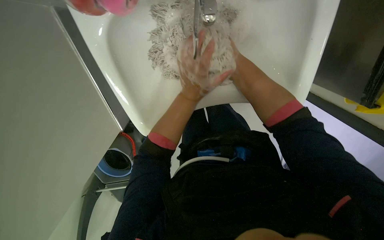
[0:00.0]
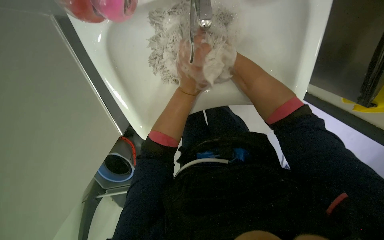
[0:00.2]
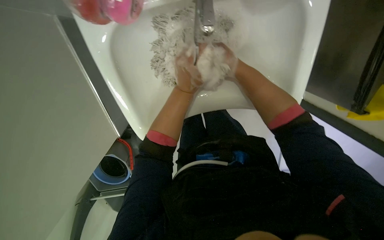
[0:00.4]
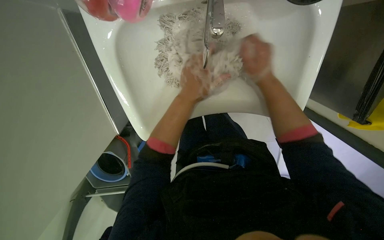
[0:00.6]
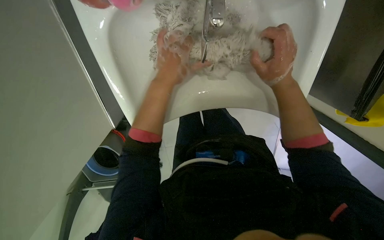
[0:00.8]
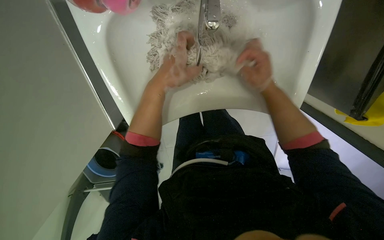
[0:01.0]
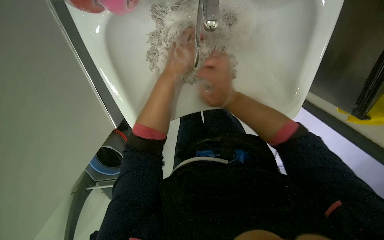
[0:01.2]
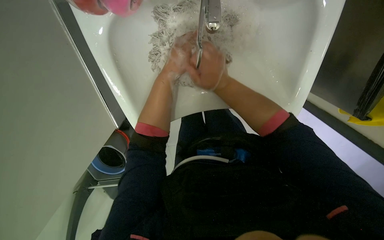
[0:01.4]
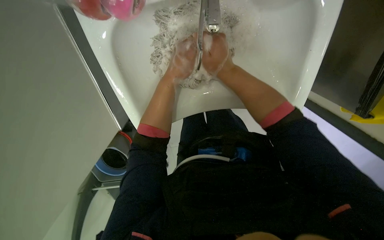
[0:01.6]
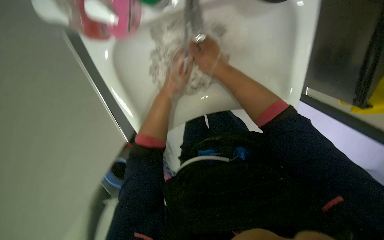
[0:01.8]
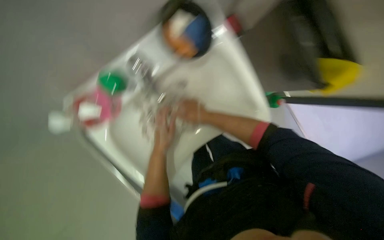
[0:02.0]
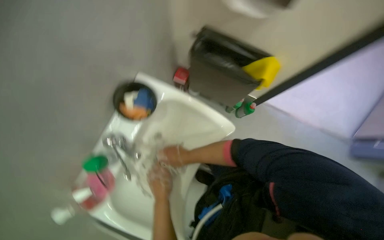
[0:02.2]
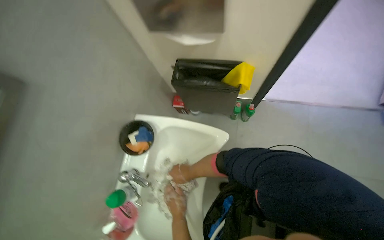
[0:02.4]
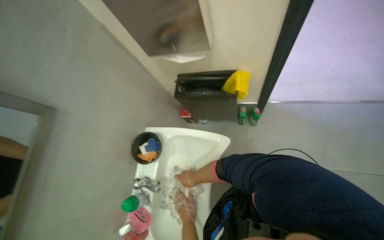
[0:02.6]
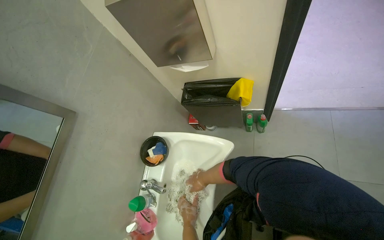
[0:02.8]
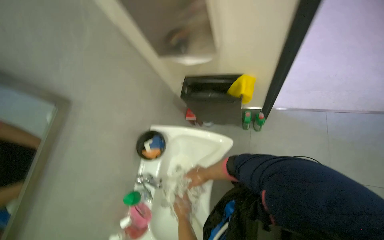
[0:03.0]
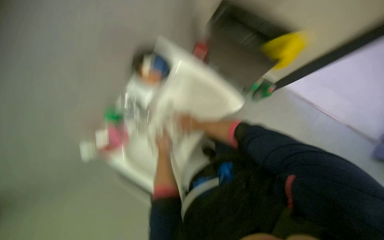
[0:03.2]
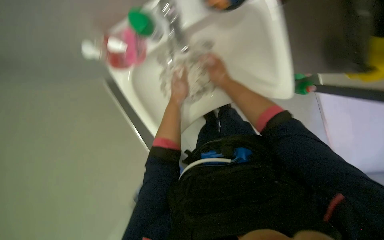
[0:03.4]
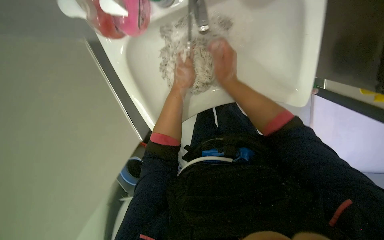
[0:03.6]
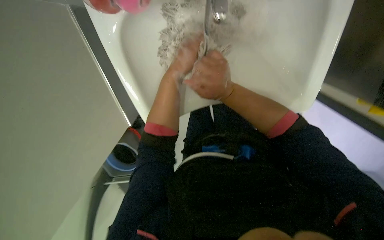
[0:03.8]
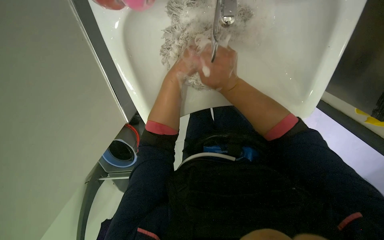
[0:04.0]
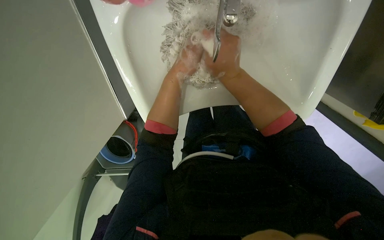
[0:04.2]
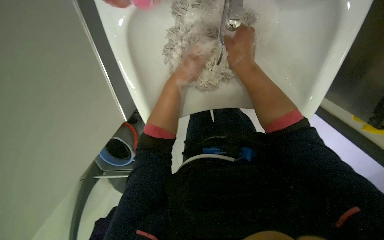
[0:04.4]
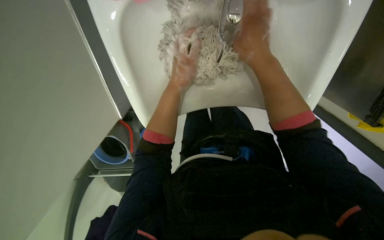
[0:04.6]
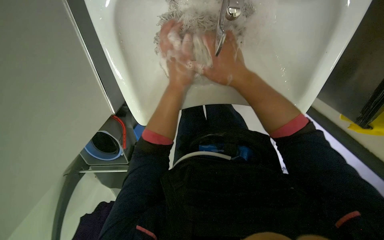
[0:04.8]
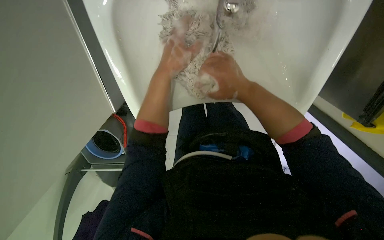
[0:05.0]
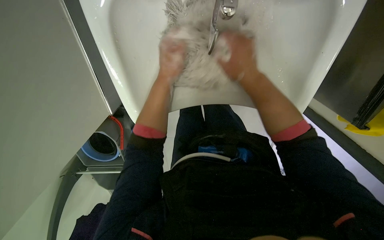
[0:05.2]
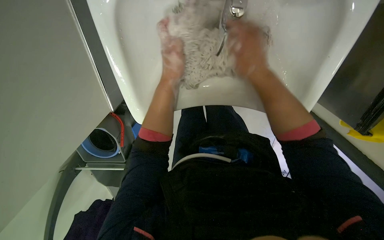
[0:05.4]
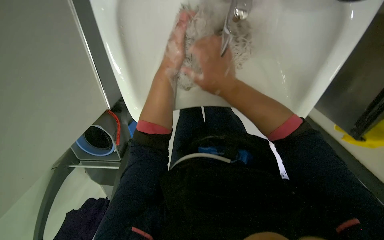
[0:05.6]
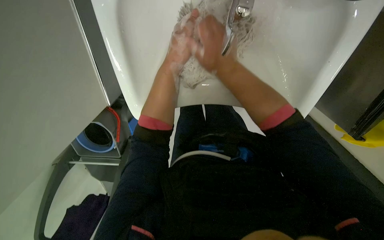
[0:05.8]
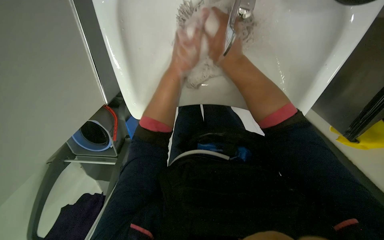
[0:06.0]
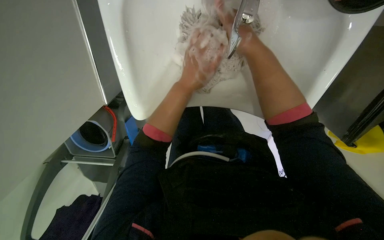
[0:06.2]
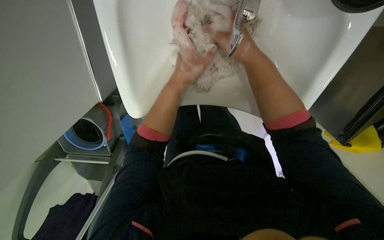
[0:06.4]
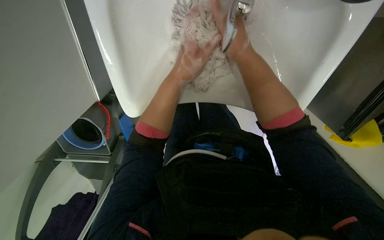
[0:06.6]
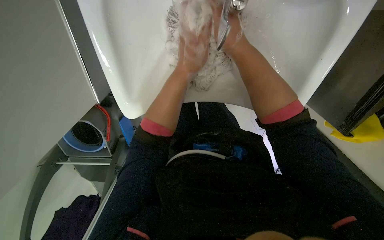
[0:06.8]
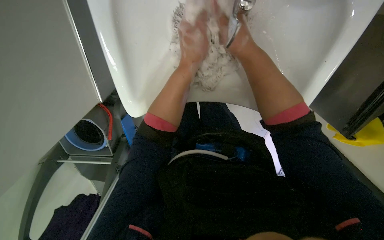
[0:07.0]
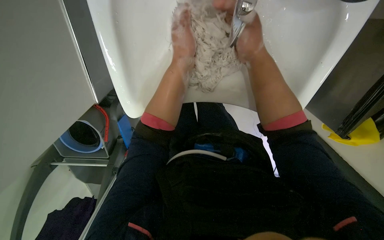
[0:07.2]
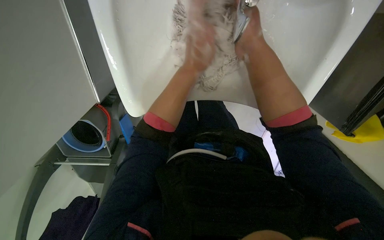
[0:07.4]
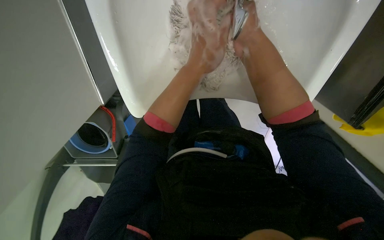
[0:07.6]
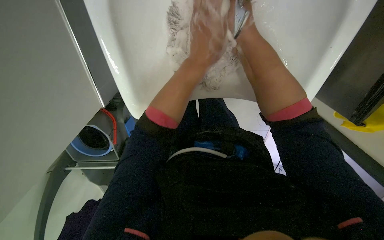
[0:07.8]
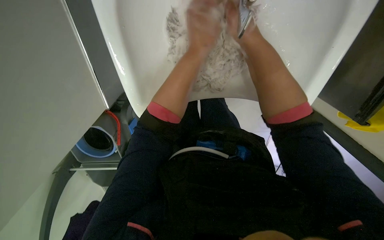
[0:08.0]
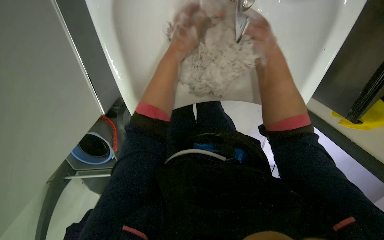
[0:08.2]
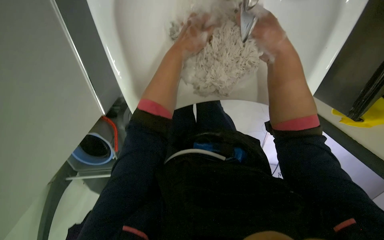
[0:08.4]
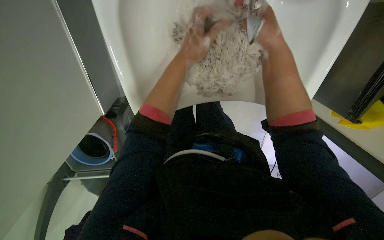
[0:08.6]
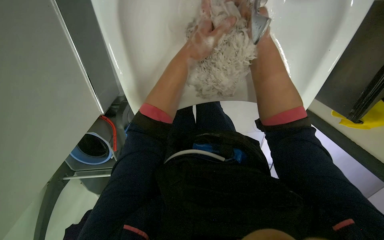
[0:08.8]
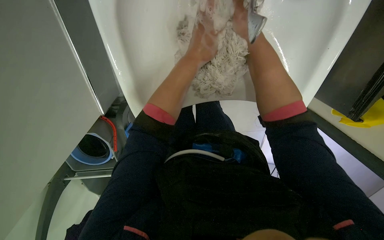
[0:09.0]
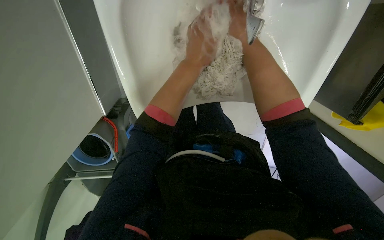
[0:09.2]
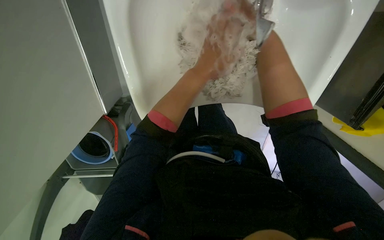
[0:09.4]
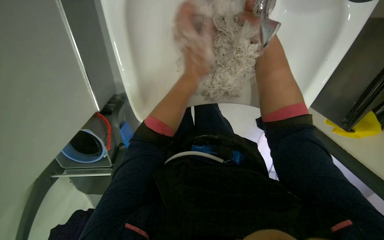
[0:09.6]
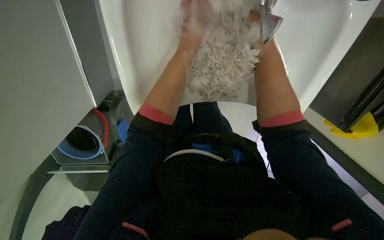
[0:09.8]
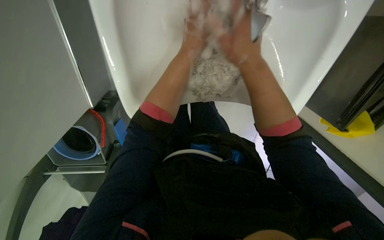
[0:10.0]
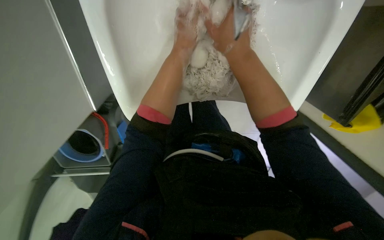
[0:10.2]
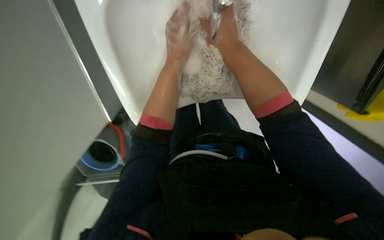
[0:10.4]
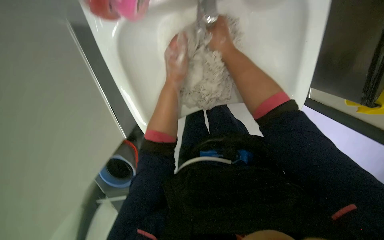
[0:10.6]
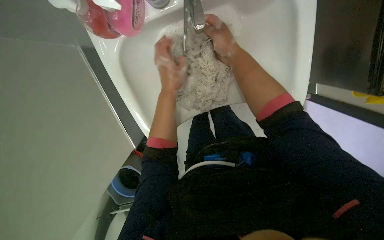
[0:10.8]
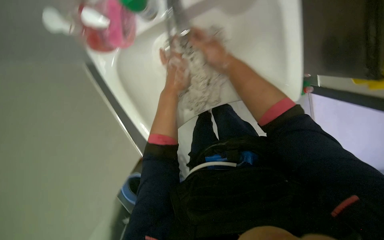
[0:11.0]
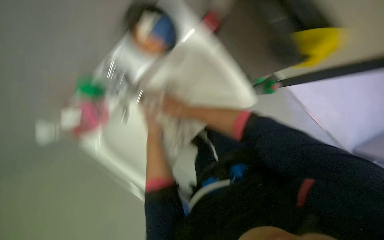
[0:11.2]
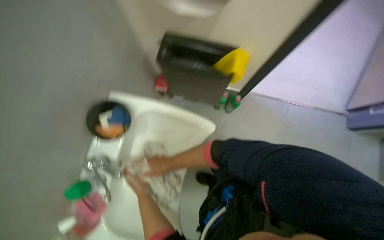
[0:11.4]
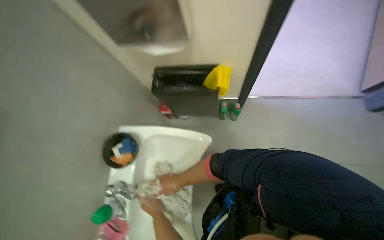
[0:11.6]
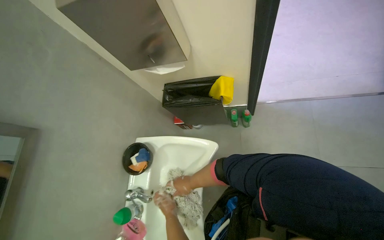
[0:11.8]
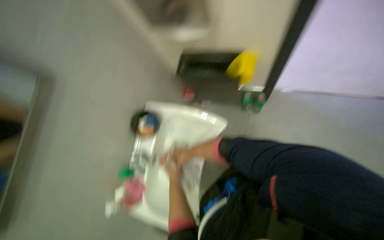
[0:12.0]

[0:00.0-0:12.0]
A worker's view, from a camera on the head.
Job: preparing cleaning supplies.
The whole recording: Cleaning mop head in sink. The worker cleans a mop head in the sink, alternating between rinsing and scrubbing it.
0:00.0 to 0:01.6: The right hand heads nearer to the camera and to the left, covering some 15 cm.
0:01.6 to 0:03.0: The camera is aimed approximately 20 degrees further to the left. The wearer looks roughly 20 degrees further upward. Everything in view rotates about 35 degrees counterclockwise.
0:03.0 to 0:04.4: The camera pitches downward, by some 30 degrees. Everything in view rotates approximately 45 degrees clockwise.
0:06.0 to 0:07.6: The hands work in one place, with small movements.
0:07.6 to 0:09.0: The right hand travels up the picture by about 10 cm.
0:10.4 to 0:12.0: The view pans to the left by roughly 30 degrees. The wearer looks roughly 25 degrees further upward. The scene rotates counterclockwise by some 50 degrees.

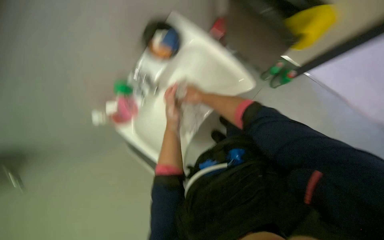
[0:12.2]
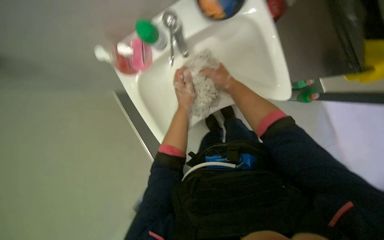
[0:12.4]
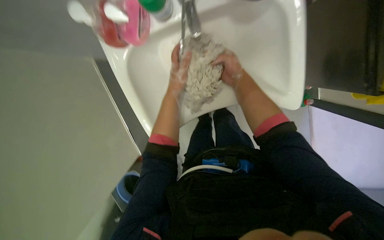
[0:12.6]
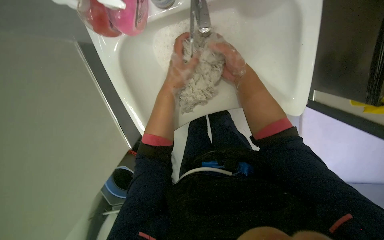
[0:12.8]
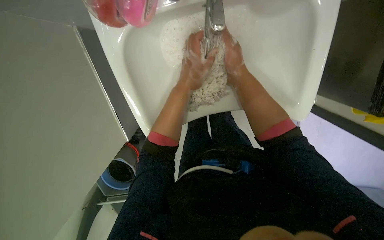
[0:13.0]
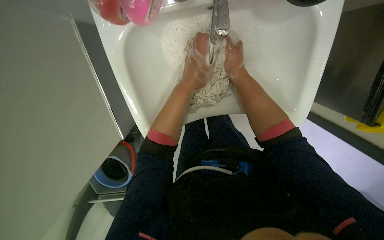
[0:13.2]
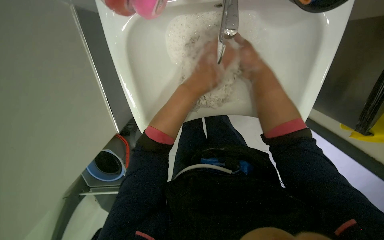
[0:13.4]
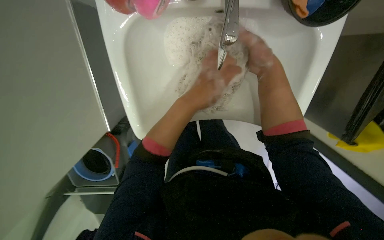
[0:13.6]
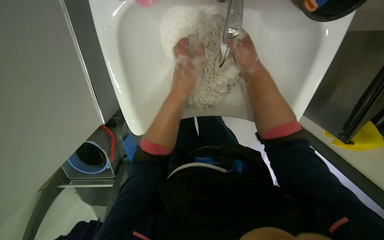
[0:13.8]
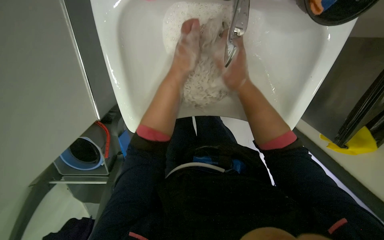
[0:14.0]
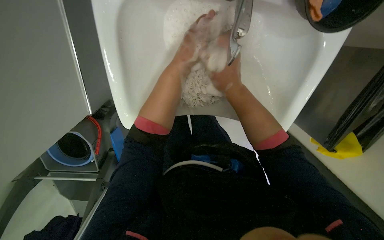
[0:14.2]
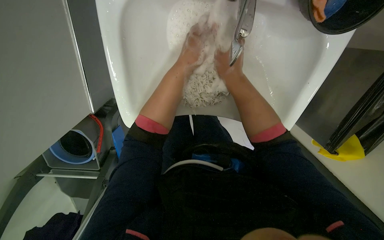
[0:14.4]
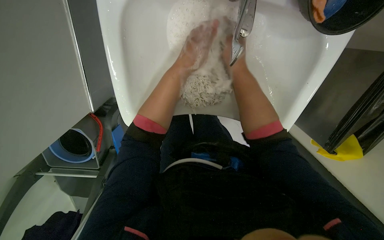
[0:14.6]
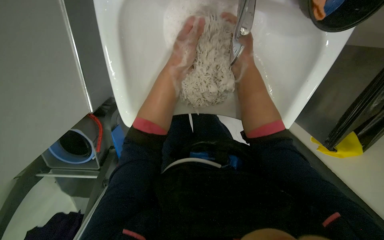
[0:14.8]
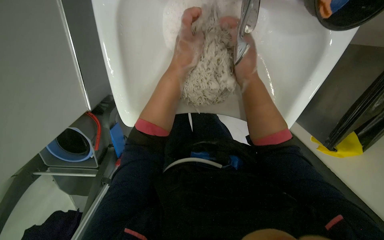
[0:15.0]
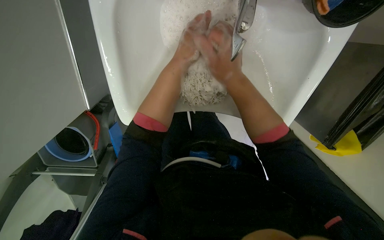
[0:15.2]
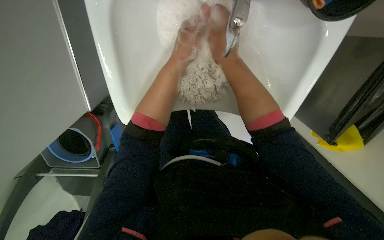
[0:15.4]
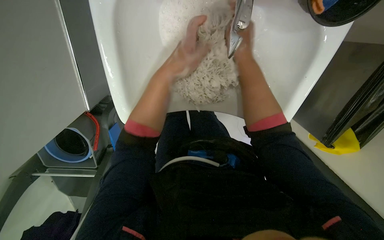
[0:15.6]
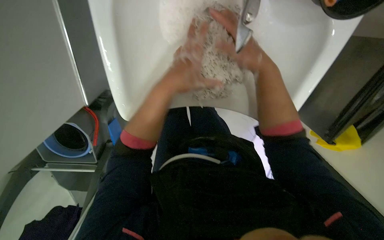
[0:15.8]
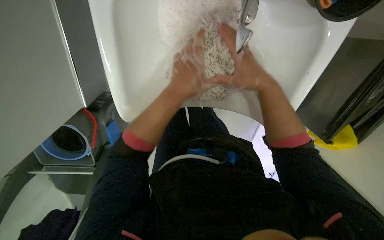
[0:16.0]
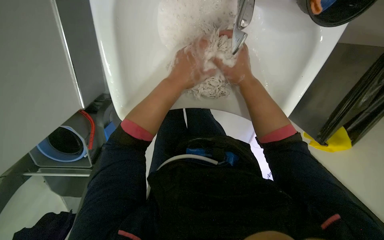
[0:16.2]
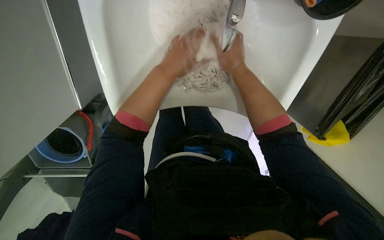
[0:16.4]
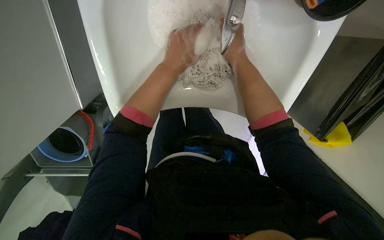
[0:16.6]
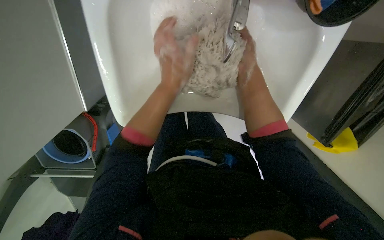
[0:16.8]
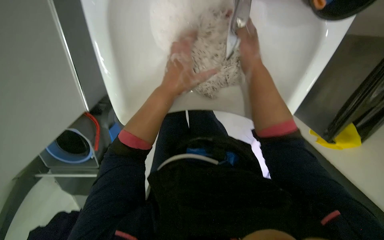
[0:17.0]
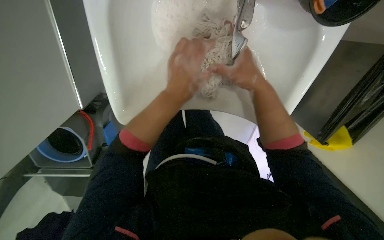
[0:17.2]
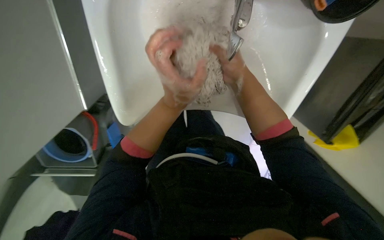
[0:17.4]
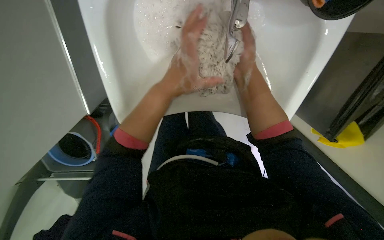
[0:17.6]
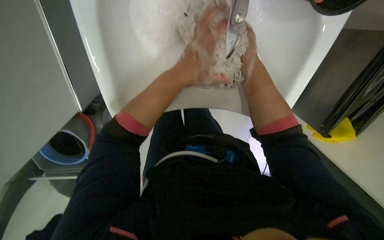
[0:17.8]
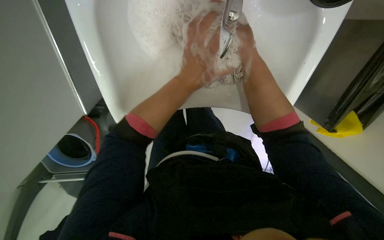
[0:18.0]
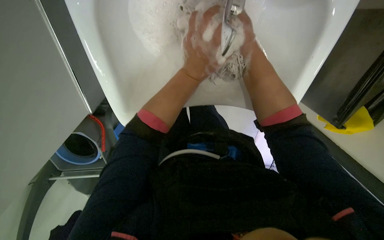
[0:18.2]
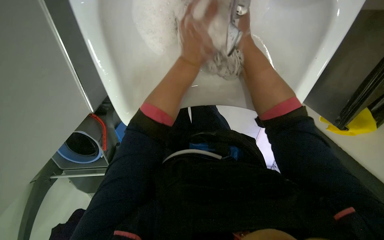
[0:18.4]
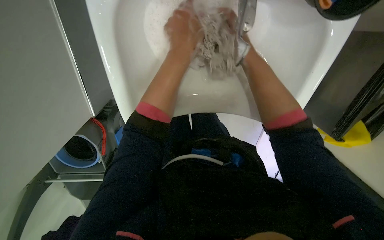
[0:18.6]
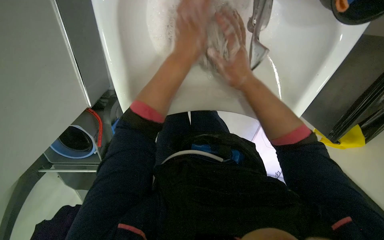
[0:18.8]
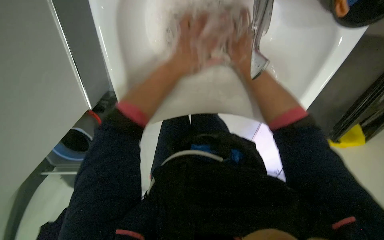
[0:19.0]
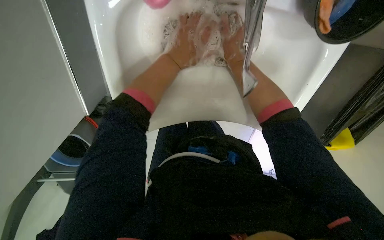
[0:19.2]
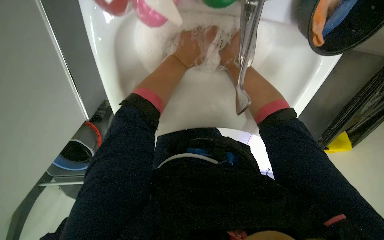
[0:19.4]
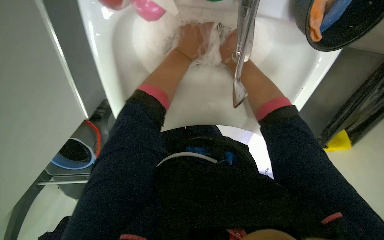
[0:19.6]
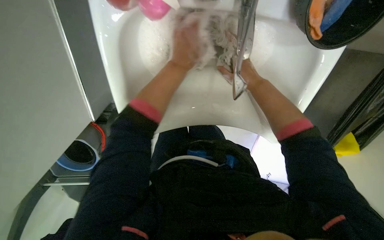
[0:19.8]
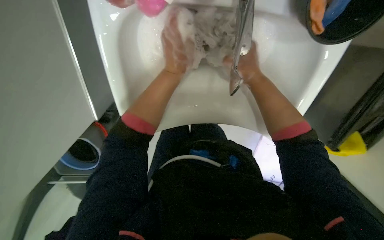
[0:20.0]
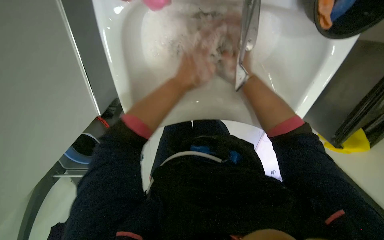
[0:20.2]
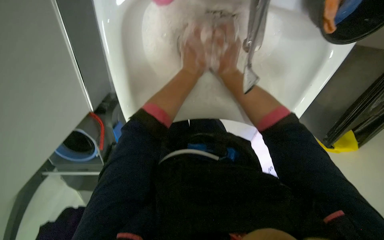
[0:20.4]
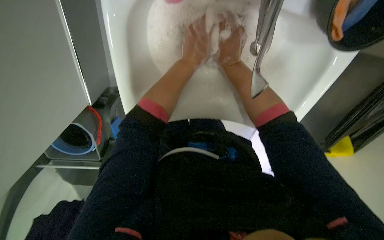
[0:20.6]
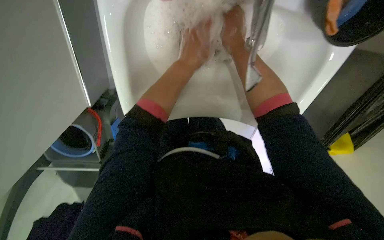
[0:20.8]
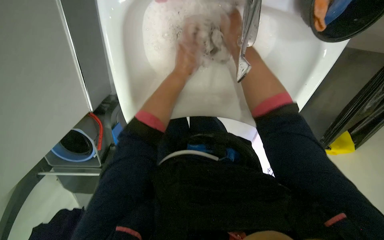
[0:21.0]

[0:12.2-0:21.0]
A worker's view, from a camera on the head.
Job: preparing cleaning supplies.
The whole recording: Cleaning mop head in sink. The worker cleans a mop head in the sink, alternating between rinsing and scrubbing it.
0:12.2 to 0:13.6: The view pans to the right by about 15 degrees. The right hand swings nearer and farther, approximately 25 cm each way, with 2 reversals.
0:13.6 to 0:15.2: The right hand swings nearer and farther, approximately 10 cm each way, with 3 reversals; the left hand moves farther from the camera and up the picture, roughly 15 cm.
0:15.2 to 0:16.6: The left hand travels nearer to the camera and back again, about 5 cm each way; the right hand goes up and down the picture, roughly 10 cm each way, reversing 2 times.
0:18.0 to 0:19.6: The left hand travels up the picture by some 10 cm; the right hand moves nearer and farther over roughly 20 cm, changing direction 3 times.
